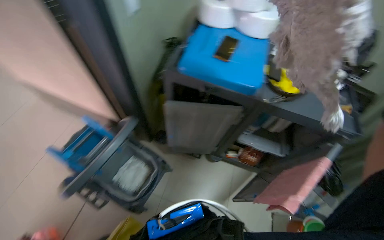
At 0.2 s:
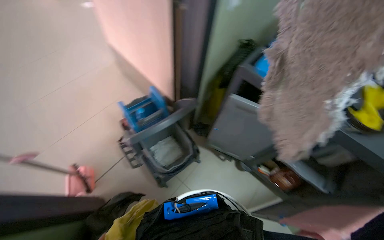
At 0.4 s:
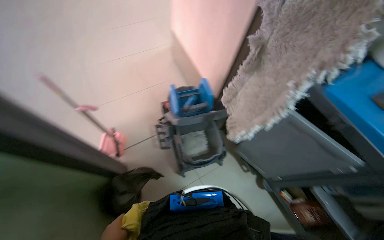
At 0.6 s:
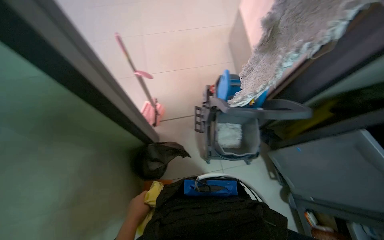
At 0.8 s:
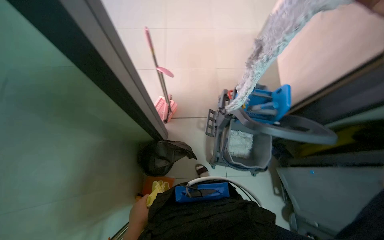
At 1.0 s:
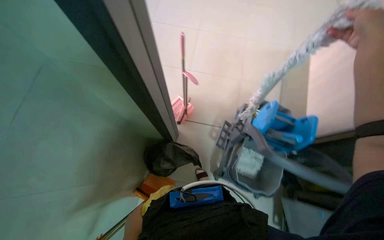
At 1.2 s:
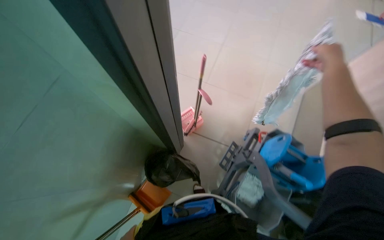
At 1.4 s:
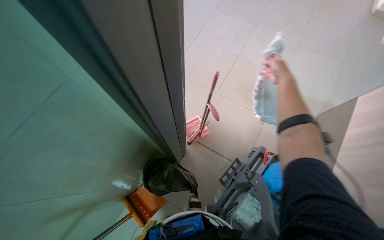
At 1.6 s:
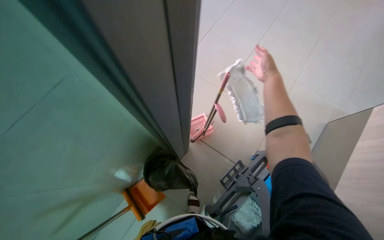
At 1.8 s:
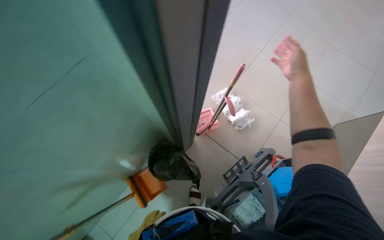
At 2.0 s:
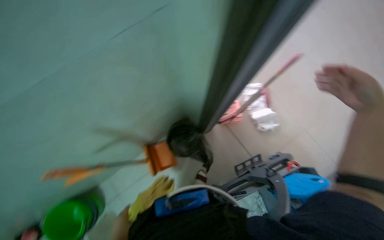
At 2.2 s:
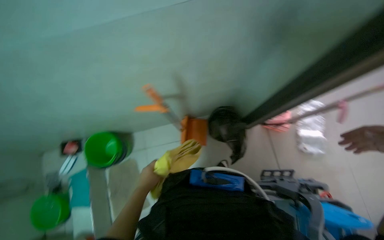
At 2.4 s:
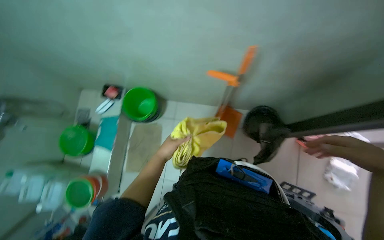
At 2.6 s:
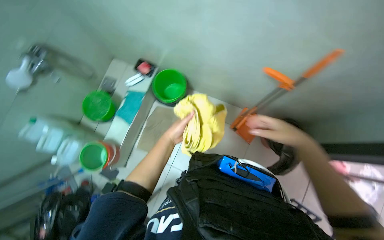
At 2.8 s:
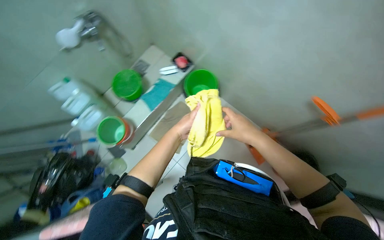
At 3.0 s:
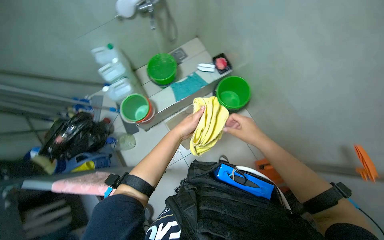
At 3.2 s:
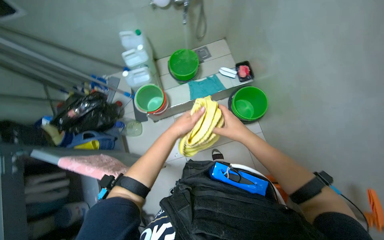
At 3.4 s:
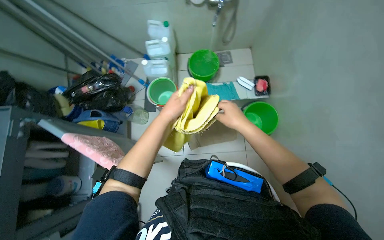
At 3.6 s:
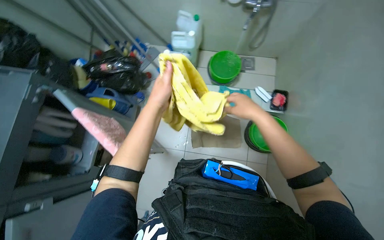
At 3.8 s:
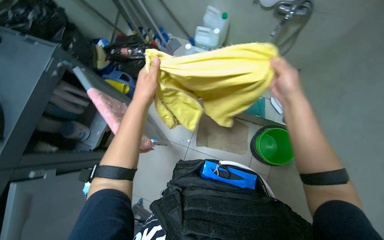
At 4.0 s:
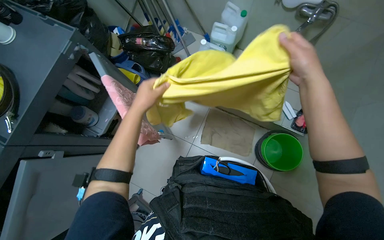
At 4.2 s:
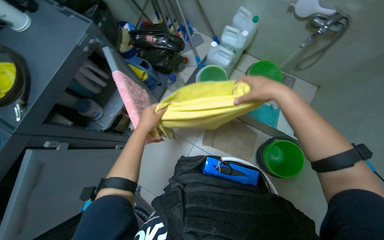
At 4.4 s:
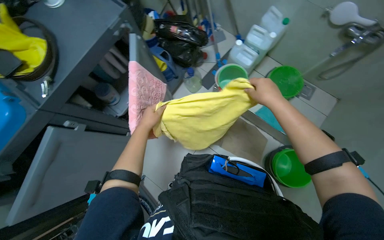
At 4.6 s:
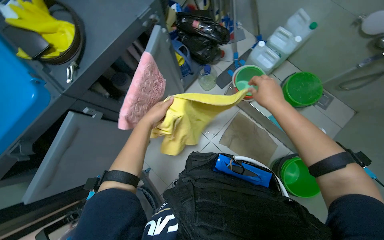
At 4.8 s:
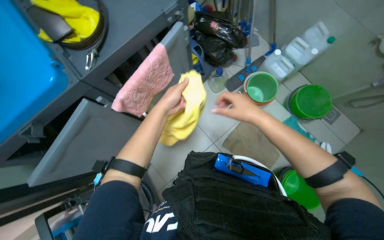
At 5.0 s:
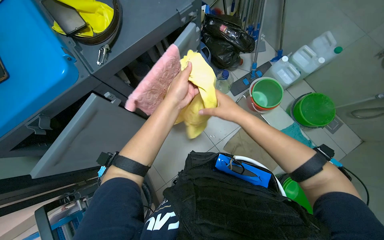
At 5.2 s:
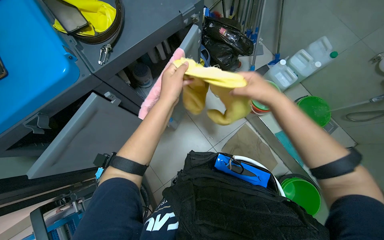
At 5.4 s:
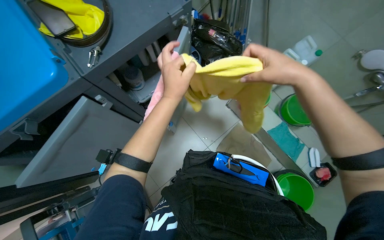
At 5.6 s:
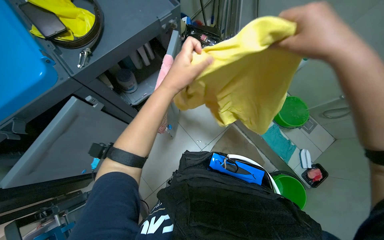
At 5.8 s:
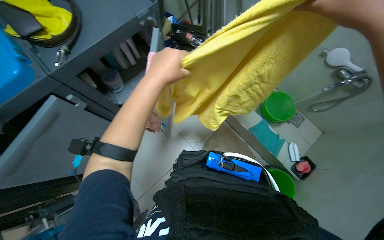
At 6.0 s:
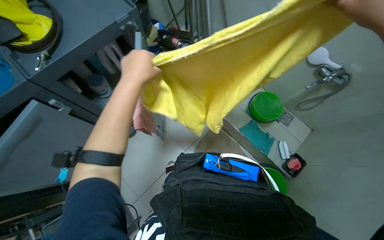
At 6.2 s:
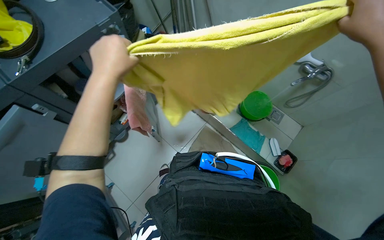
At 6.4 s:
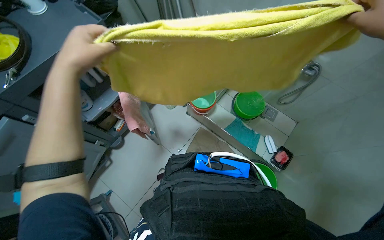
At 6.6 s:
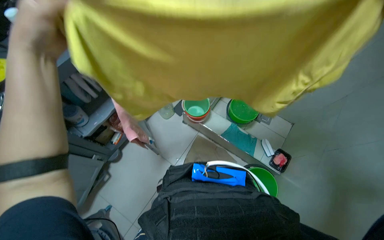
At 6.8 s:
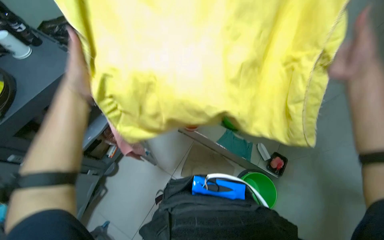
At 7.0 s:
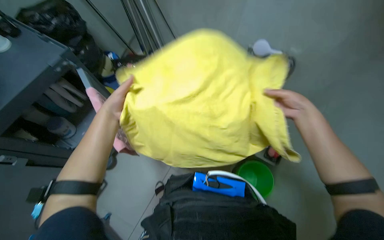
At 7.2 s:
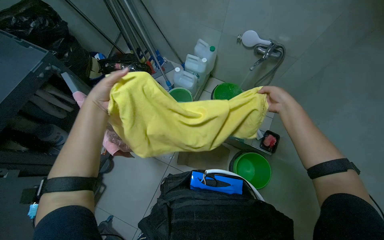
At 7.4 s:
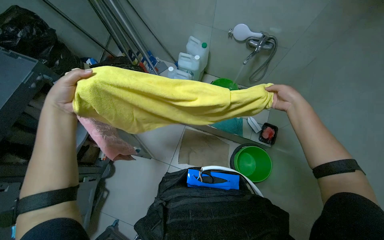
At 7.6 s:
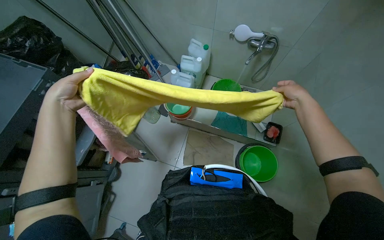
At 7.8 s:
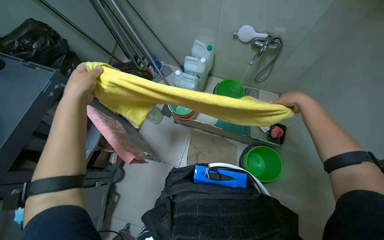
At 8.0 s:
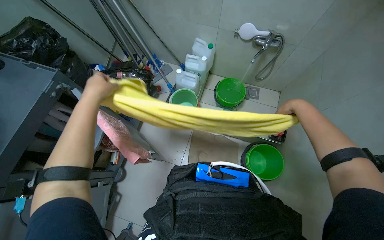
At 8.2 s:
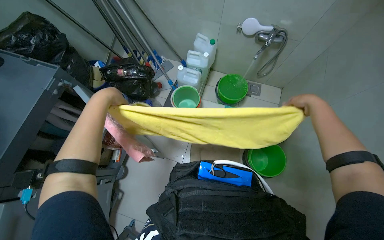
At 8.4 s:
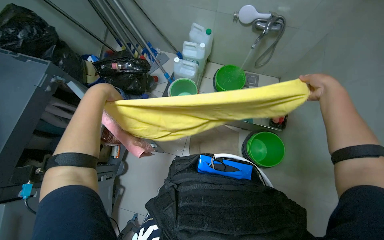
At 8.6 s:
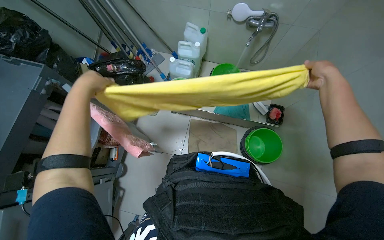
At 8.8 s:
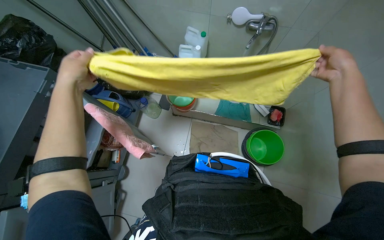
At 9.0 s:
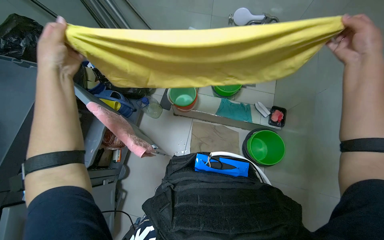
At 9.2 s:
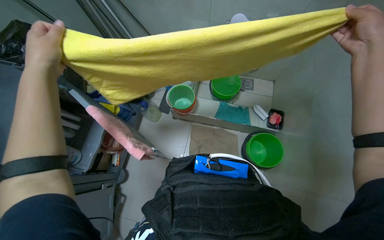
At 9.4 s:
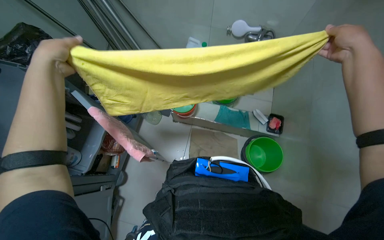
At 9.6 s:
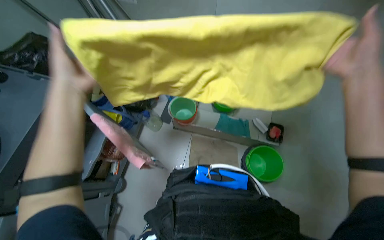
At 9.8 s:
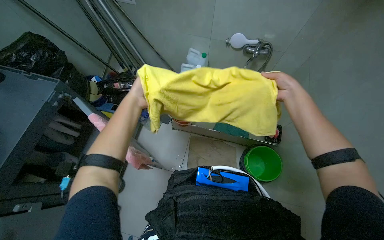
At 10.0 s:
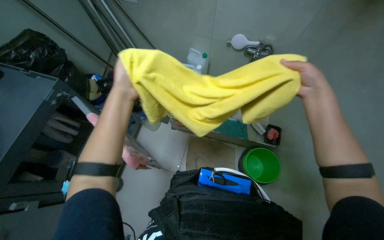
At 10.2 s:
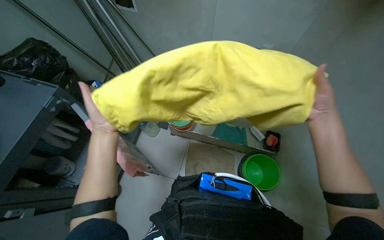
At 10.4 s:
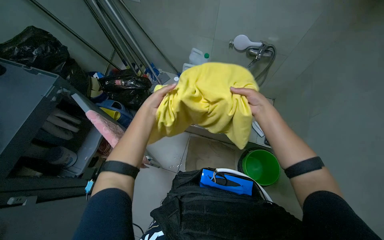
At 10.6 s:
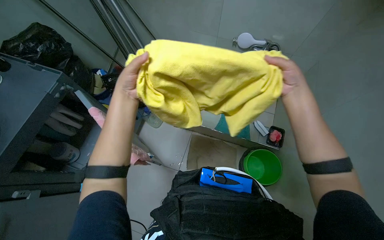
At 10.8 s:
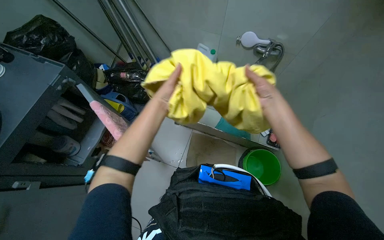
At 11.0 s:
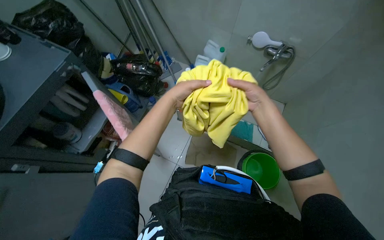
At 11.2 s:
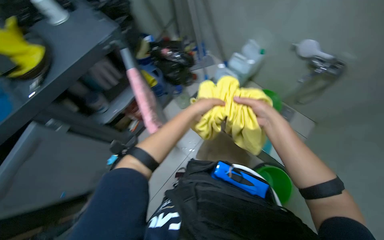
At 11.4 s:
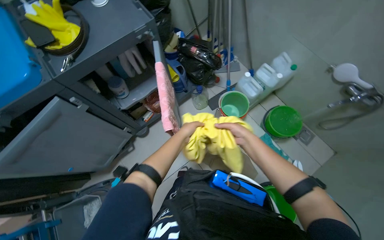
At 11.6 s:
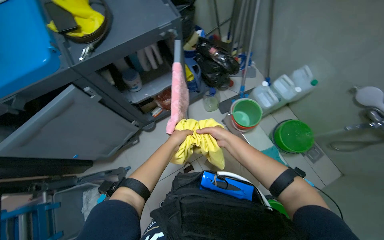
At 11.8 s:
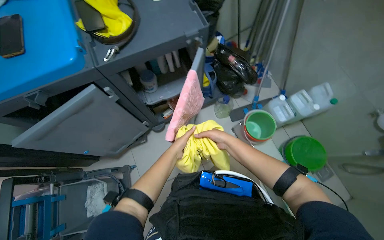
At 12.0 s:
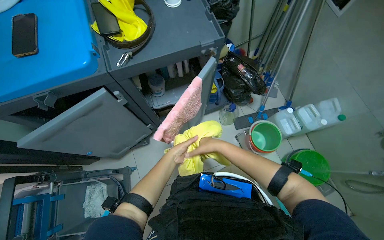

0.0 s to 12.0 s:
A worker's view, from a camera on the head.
Job: preparing cleaning supplies.
The whole recording: Preparing flat mop with cloth. The worker retrieves a yellow cloth, unfolds and inspects it, then attaches it to a mop handle.
0.0 to 1.6 s: The camera is carried some 60 cm. The wearer's head swings about 105 degrees to the left.
1.6 to 3.0 s: The head travels roughly 60 cm. The wearer's head swings about 115 degrees to the left. The wearer looks approximately 15 degrees further downward.
3.0 to 4.4 s: The head rotates some 65 degrees to the left.
4.4 to 6.0 s: The left hand is displaced nearer to the camera by roughly 15 cm.
7.6 to 9.0 s: The left hand shifts roughly 15 cm nearer to the camera and to the right. The right hand travels nearer to the camera by about 20 cm.
9.0 to 10.4 s: The right hand goes nearer and farther, approximately 25 cm each way, reversing 2 times. The left hand shifts approximately 25 cm farther from the camera.
10.4 to 12.0 s: The head turns to the left by some 50 degrees.

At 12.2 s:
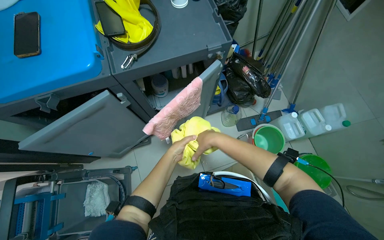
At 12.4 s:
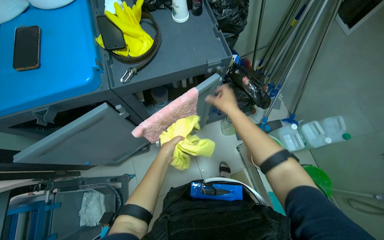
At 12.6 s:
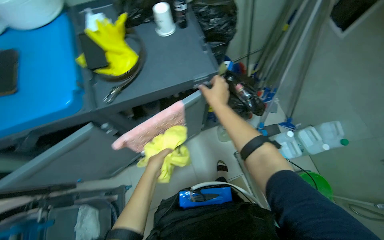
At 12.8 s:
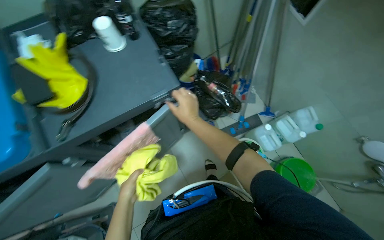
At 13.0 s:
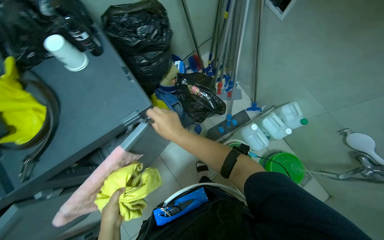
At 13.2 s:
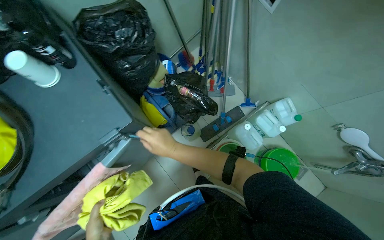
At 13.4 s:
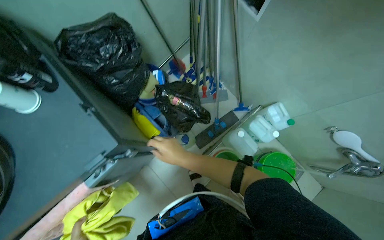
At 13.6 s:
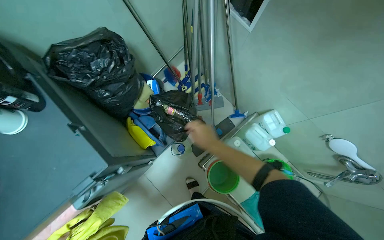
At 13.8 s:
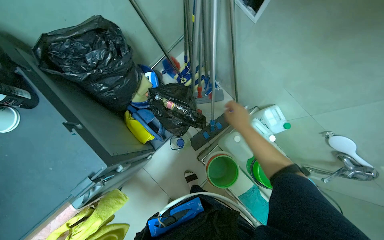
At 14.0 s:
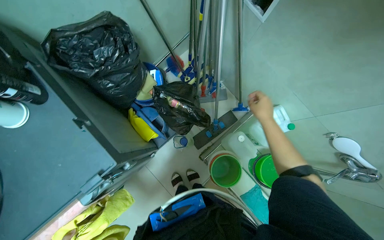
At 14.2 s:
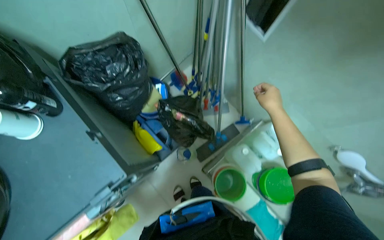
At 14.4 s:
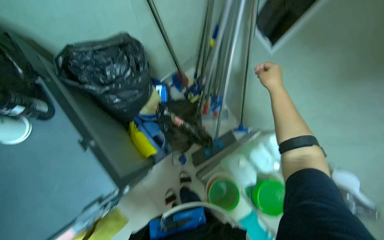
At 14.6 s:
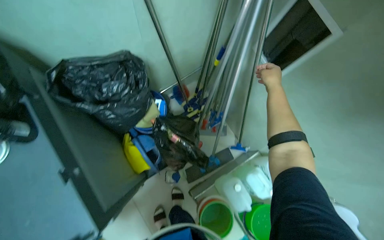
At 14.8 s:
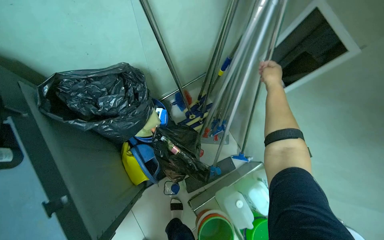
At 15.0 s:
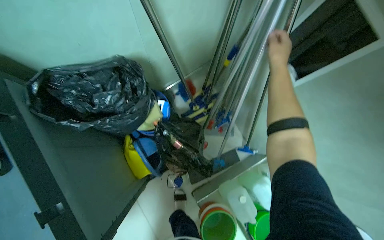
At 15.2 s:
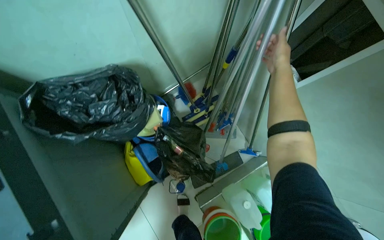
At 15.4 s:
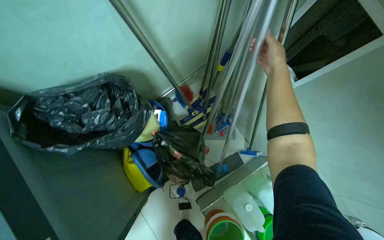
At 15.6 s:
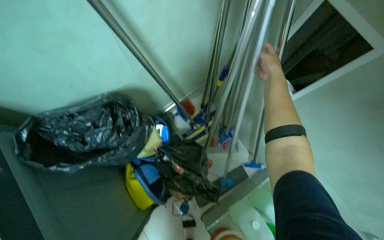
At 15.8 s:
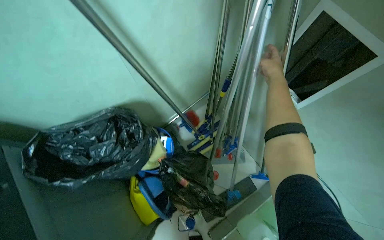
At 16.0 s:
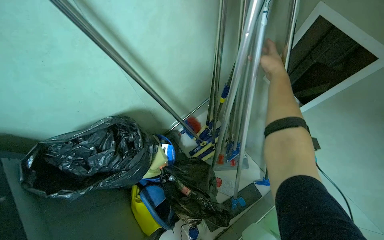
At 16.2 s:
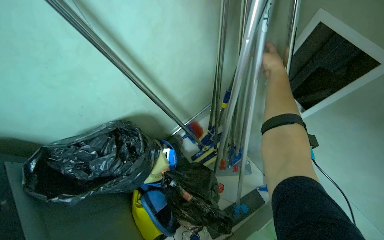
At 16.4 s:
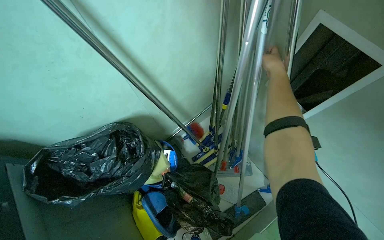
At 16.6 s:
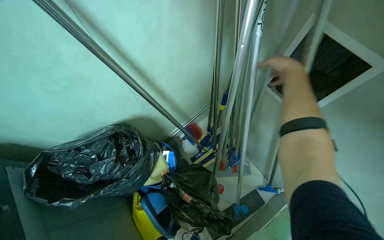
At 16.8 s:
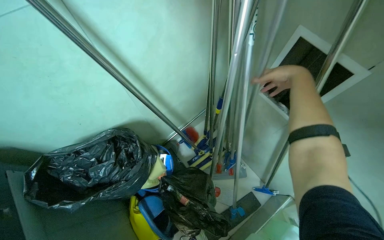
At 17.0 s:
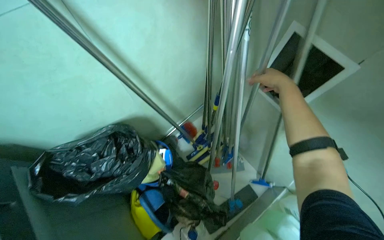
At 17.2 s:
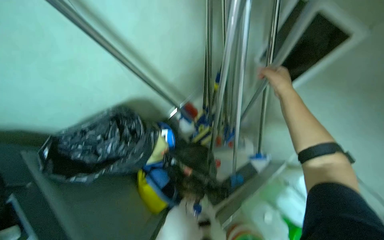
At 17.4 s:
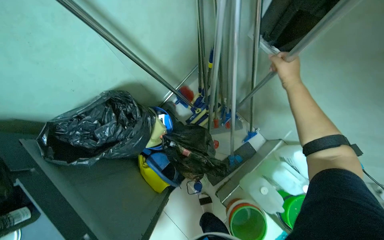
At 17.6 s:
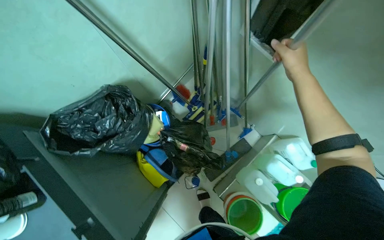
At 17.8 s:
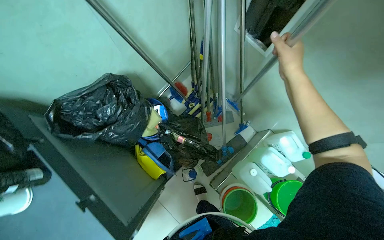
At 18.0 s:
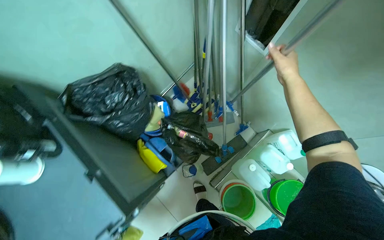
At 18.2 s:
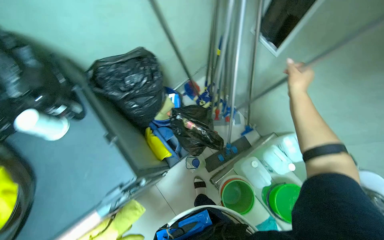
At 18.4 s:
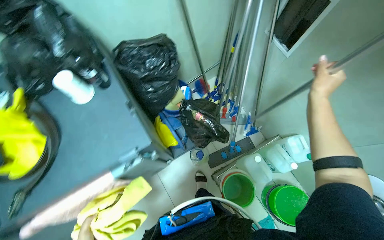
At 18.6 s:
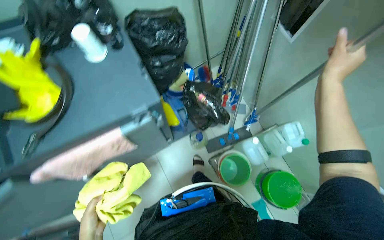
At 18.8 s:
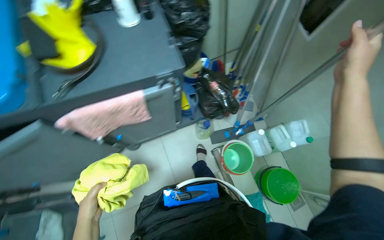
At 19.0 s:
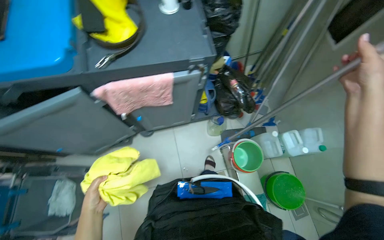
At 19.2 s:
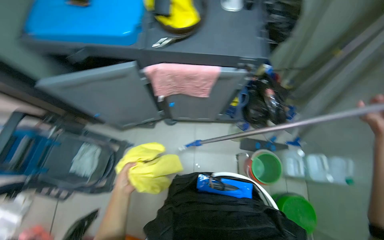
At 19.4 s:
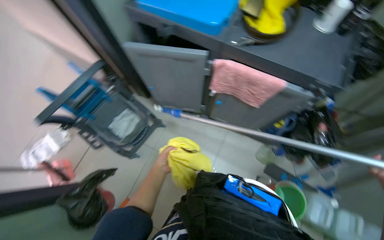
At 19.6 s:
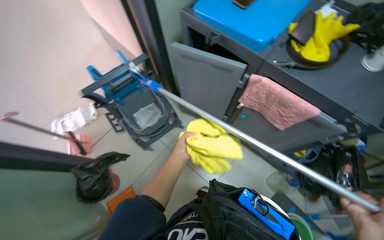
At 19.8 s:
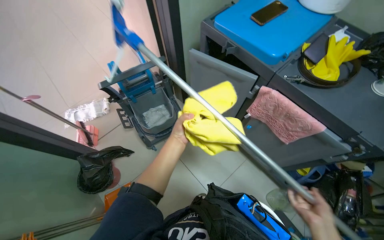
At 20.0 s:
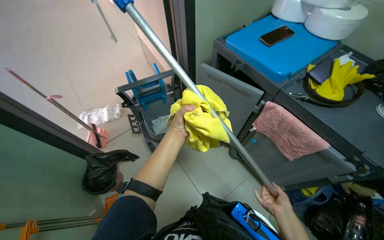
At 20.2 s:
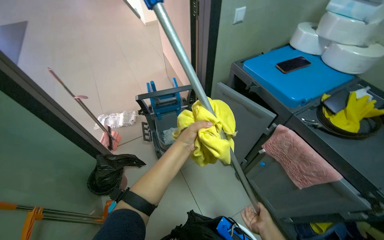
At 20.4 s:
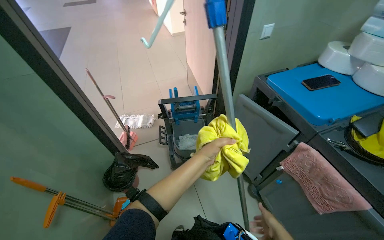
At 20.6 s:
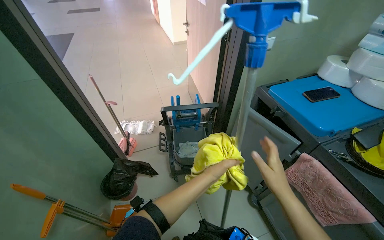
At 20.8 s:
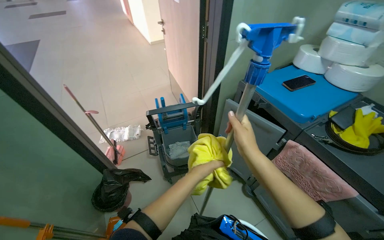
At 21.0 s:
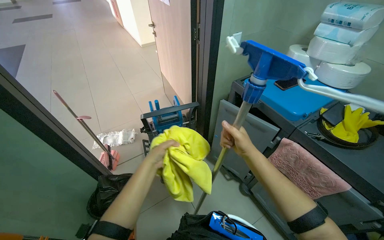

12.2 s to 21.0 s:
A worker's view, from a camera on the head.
Job: preparing cleaning supplies.
The whole recording: Preparing flat mop with cloth. The worker retrieves a yellow cloth, unfolds and inspects it, then attaches it to a mop handle.
12.2 to 13.6 s: The camera travels approximately 50 cm.
13.6 to 15.2 s: The right hand moves up the picture, some 60 cm.
15.2 to 16.6 s: The camera pitches upward, by about 15 degrees.
18.0 to 19.6 s: The camera is carried roughly 80 cm. The wearer's head swings about 85 degrees to the left.
19.6 to 21.0 s: The wearer looks approximately 20 degrees further upward.
